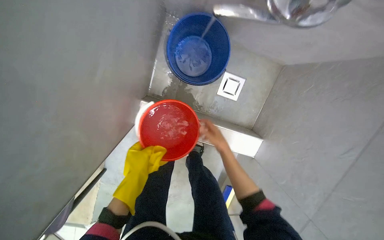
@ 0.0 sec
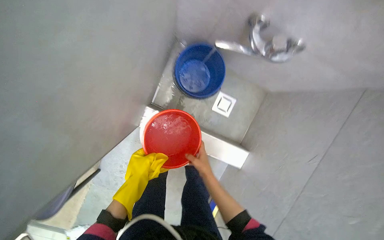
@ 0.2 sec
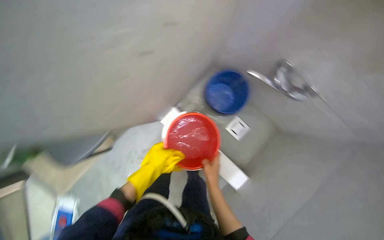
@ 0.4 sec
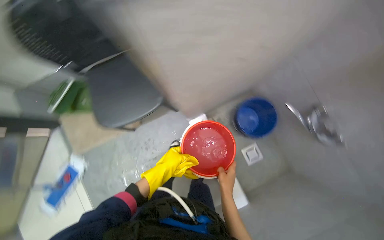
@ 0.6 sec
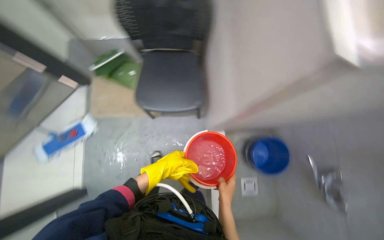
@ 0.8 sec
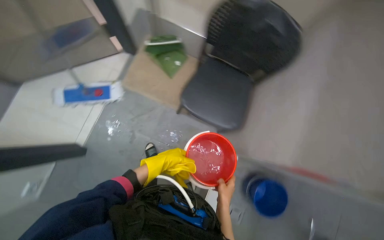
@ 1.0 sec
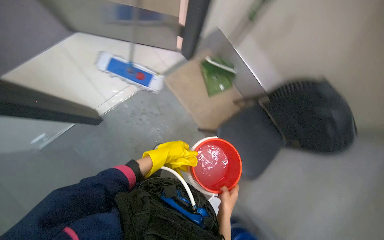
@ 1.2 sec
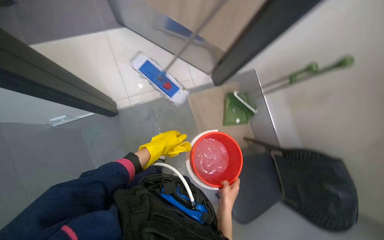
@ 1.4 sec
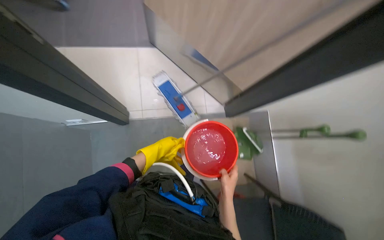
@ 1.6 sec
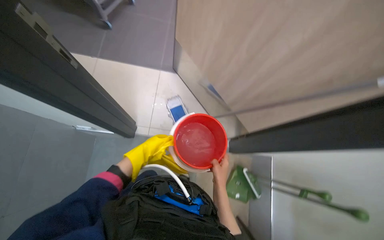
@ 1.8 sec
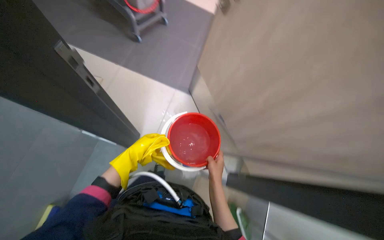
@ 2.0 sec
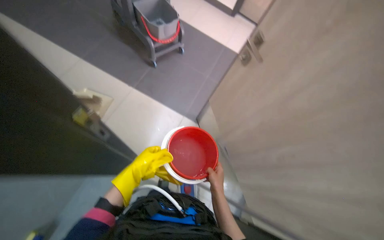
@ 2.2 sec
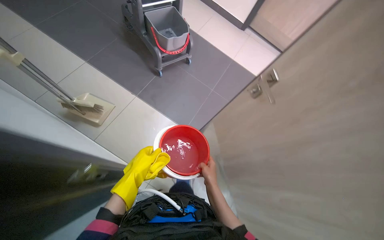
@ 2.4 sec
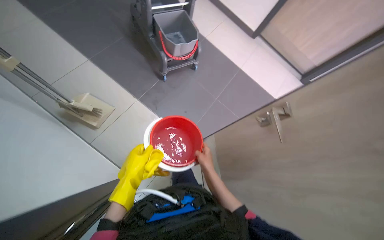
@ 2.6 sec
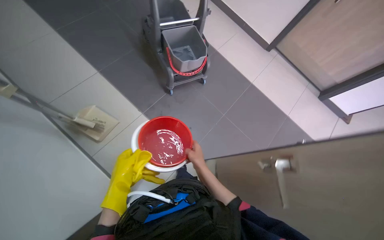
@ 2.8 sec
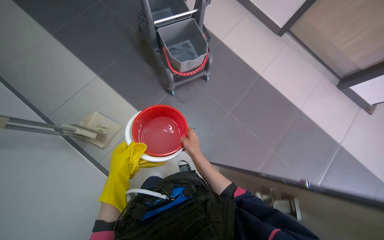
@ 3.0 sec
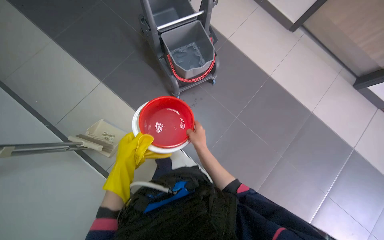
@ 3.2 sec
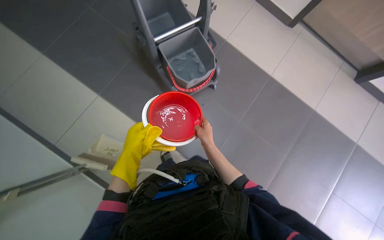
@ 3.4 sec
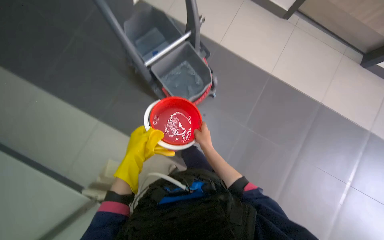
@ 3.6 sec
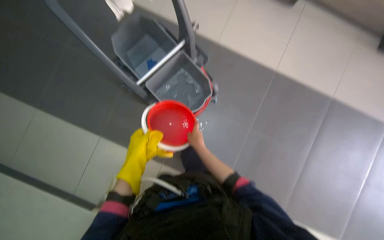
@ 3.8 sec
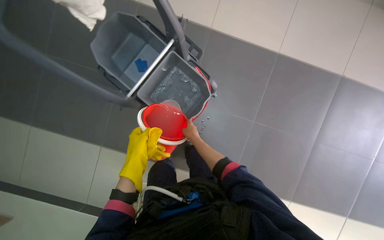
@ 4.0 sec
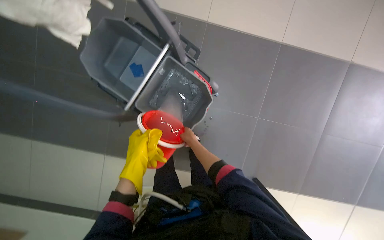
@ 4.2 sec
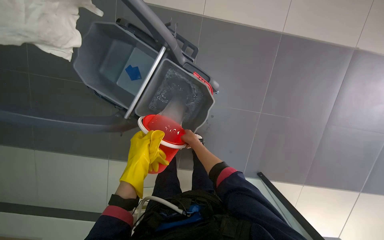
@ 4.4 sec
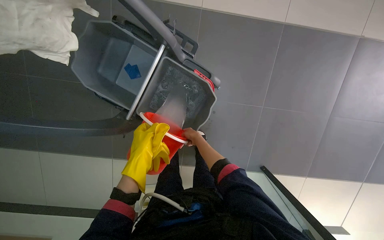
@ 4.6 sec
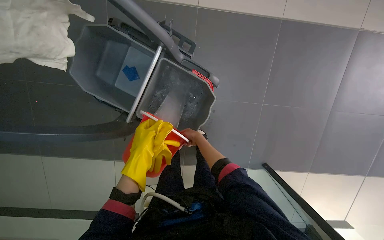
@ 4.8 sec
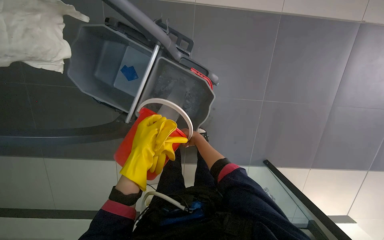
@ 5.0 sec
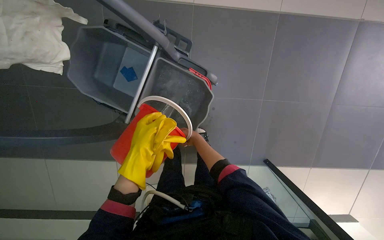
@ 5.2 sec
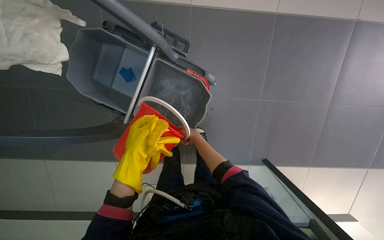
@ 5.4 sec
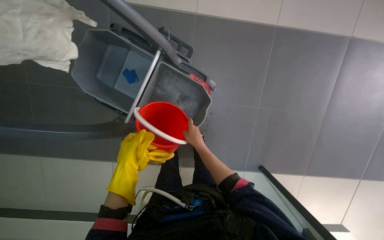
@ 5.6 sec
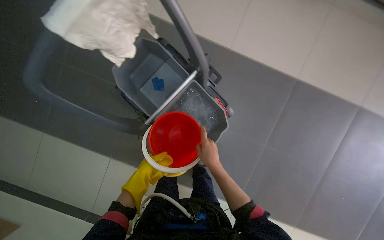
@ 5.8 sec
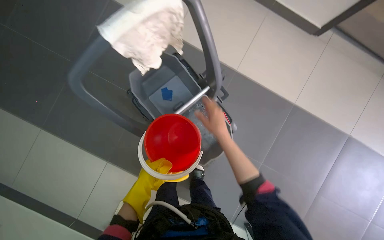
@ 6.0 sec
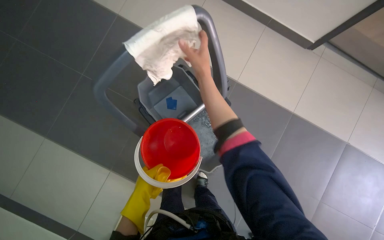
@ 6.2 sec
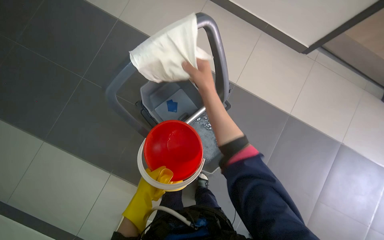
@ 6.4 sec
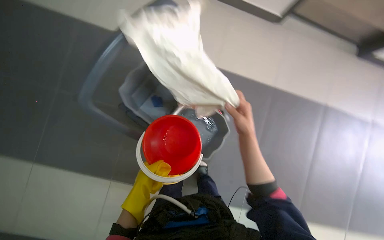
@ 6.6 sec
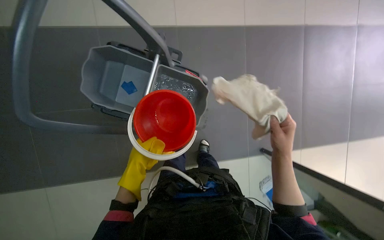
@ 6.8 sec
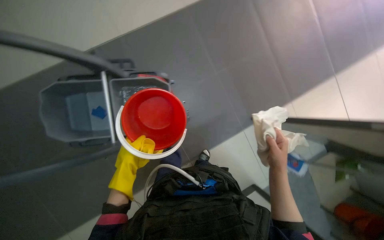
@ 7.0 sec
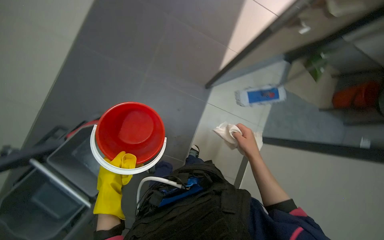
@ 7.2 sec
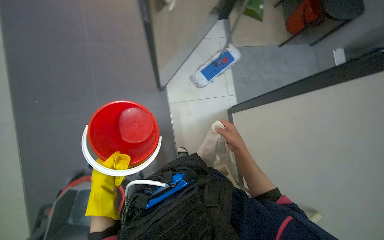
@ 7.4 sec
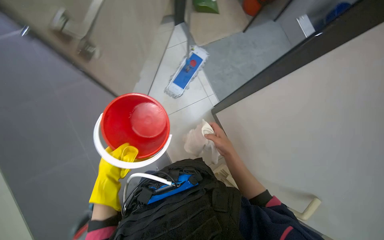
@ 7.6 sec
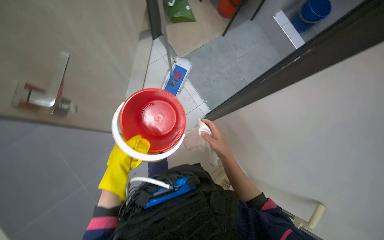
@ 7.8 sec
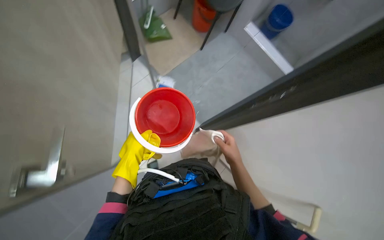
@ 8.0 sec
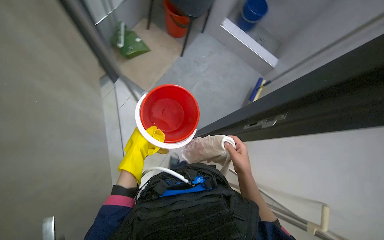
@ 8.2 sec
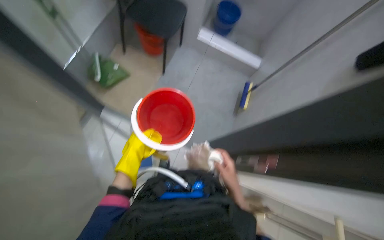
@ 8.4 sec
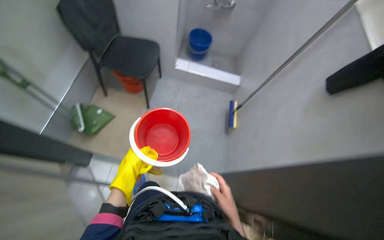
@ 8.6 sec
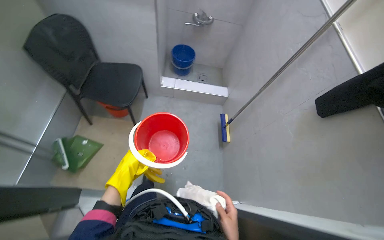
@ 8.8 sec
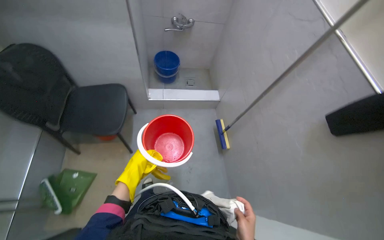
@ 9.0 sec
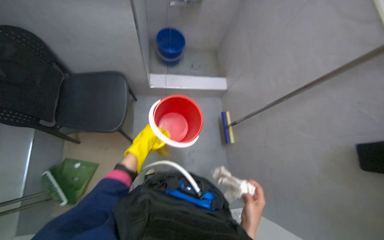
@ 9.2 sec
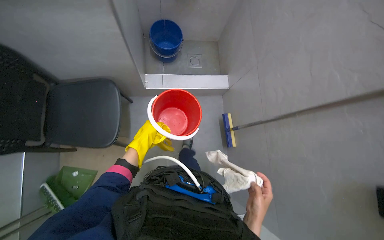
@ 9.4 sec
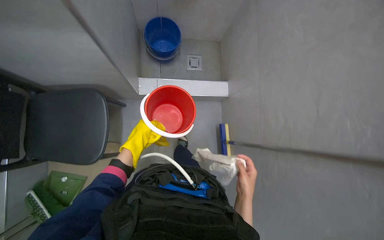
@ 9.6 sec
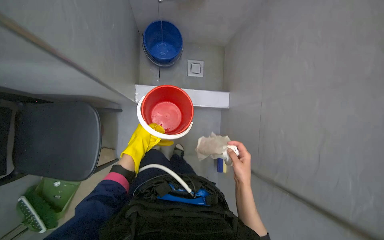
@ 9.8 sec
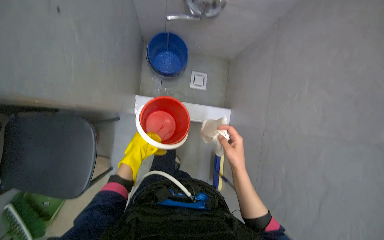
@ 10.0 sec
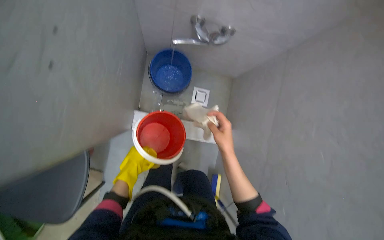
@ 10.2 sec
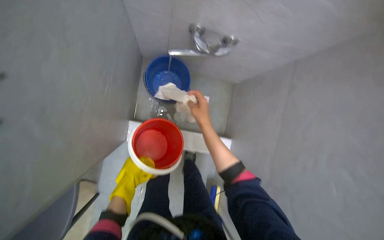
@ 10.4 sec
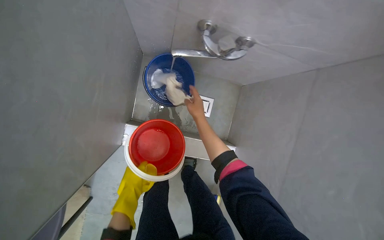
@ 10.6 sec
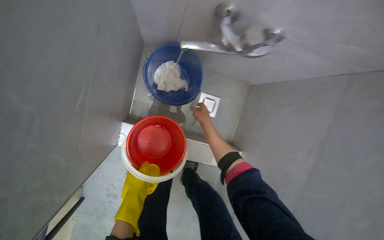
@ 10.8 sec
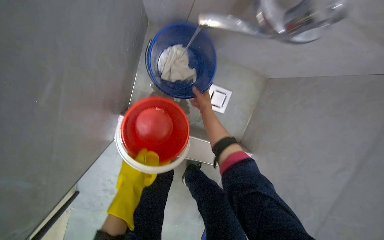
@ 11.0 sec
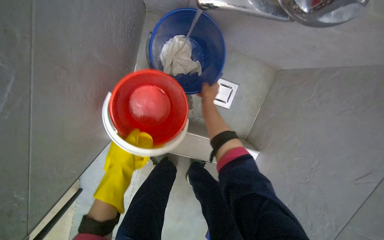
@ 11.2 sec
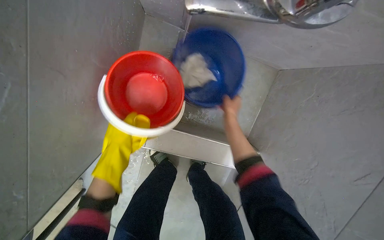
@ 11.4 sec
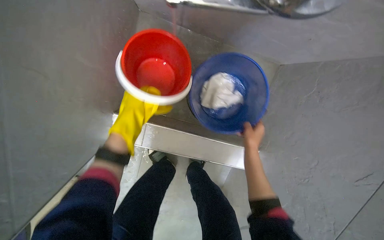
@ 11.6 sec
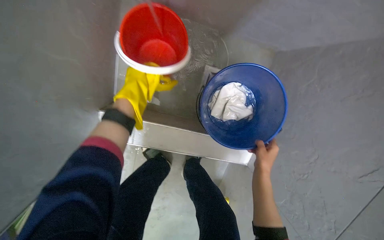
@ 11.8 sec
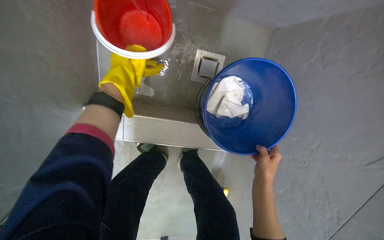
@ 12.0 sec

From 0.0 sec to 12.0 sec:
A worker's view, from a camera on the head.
Job: preparing cleaning supplies.
The whole recording: Preparing cleaning tools and mopping floor. The worker prepares the mop bucket with water and cleaning solution, and cleans buckets.
From 0.0 sec to 1.6 sec: The camera travels some 80 cm. The camera pitches upward, by roughly 30 degrees. Everything in view rotates roughly 130 degrees clockwise.
From 1.6 sec to 3.0 sec: The camera is carried roughly 60 cm. The wearer looks about 45 degrees further to the left. The camera pitches upward, by roughly 20 degrees.
From 6.0 sec to 7.6 sec: The scene rotates counterclockwise by roughly 75 degrees.
From 7.6 sec to 9.0 sec: The scene rotates counterclockwise by about 25 degrees. The left hand heads farther from the camera, covering roughly 25 cm.
From 9.0 sec to 10.4 sec: The head travels roughly 60 cm. The view tips downward by roughly 15 degrees.
From 10.4 sec to 12.0 sec: The camera travels approximately 60 cm. The wearer looks about 10 degrees further downward.

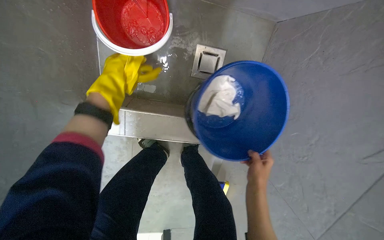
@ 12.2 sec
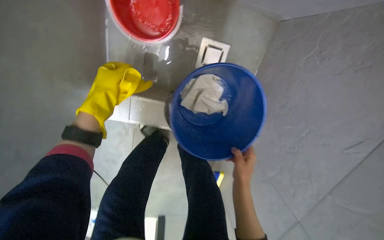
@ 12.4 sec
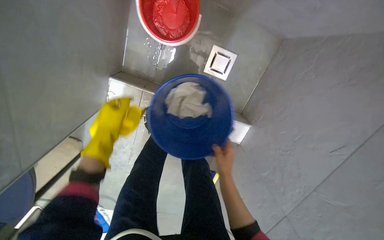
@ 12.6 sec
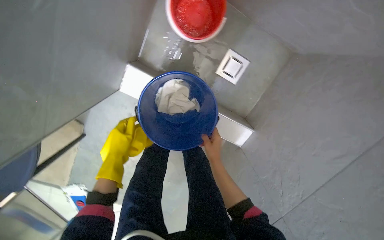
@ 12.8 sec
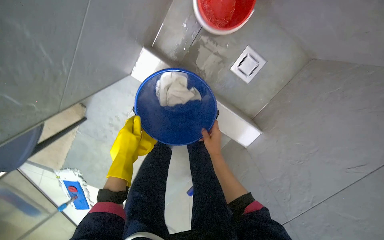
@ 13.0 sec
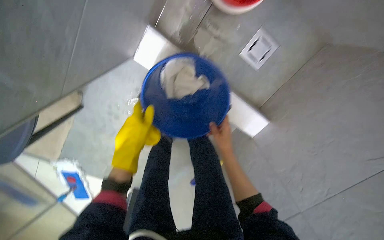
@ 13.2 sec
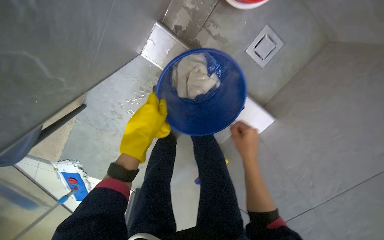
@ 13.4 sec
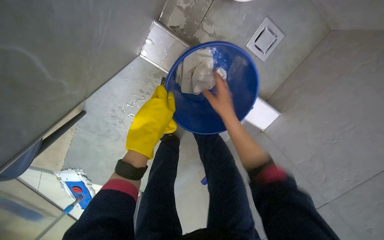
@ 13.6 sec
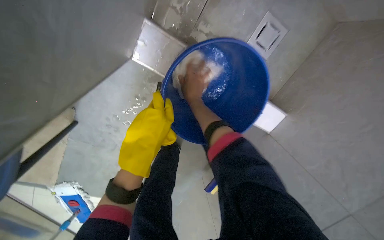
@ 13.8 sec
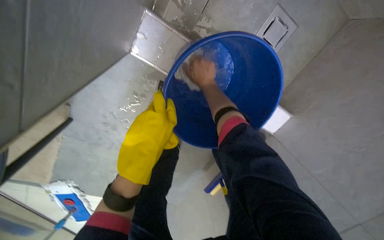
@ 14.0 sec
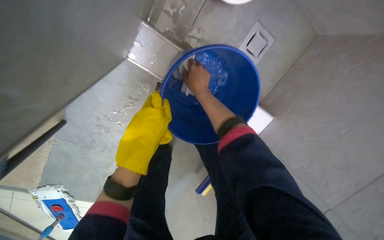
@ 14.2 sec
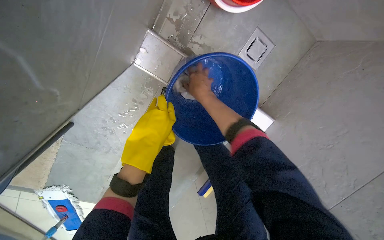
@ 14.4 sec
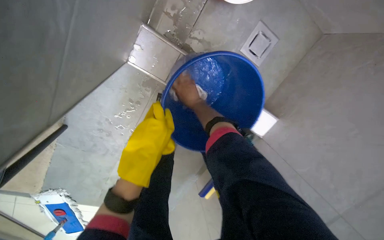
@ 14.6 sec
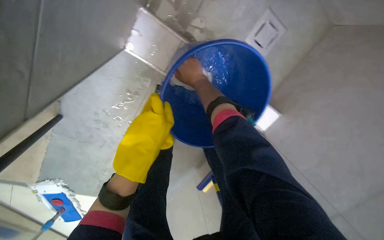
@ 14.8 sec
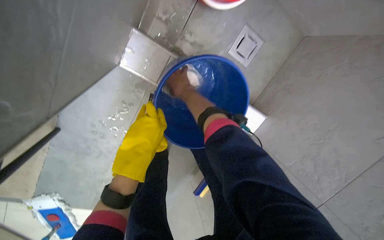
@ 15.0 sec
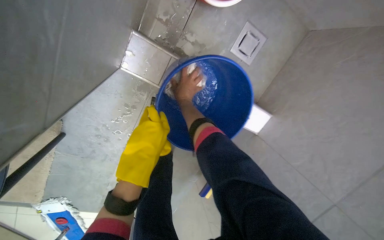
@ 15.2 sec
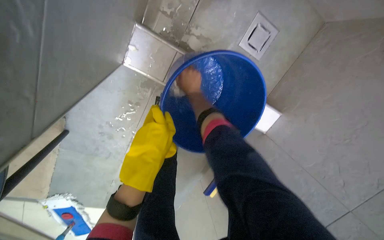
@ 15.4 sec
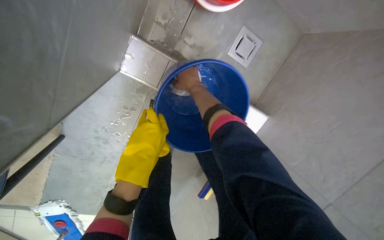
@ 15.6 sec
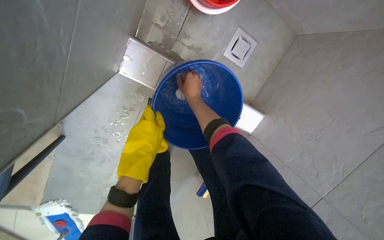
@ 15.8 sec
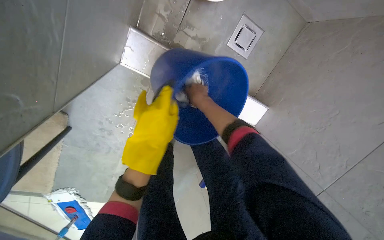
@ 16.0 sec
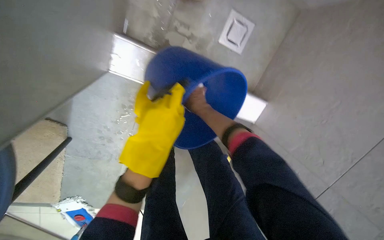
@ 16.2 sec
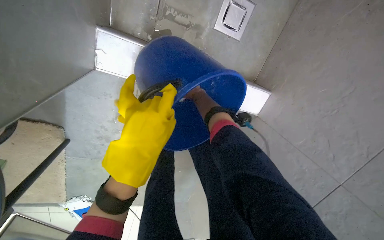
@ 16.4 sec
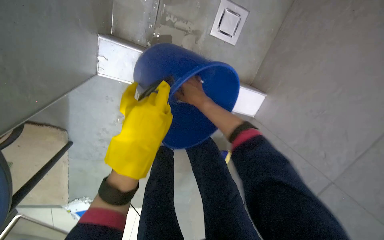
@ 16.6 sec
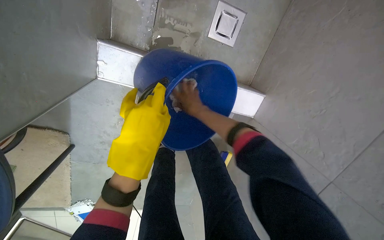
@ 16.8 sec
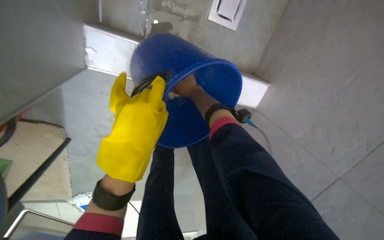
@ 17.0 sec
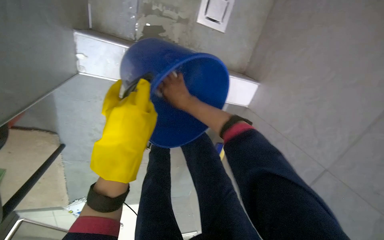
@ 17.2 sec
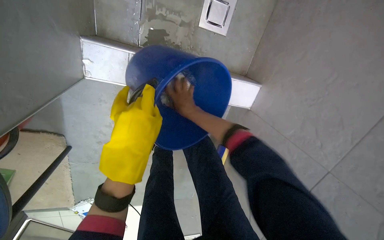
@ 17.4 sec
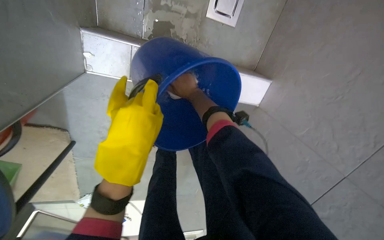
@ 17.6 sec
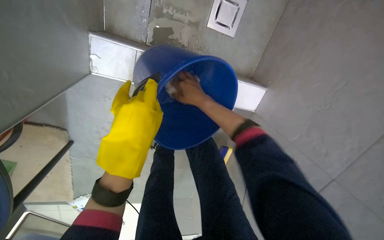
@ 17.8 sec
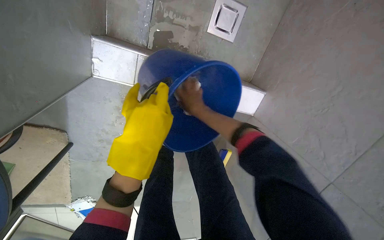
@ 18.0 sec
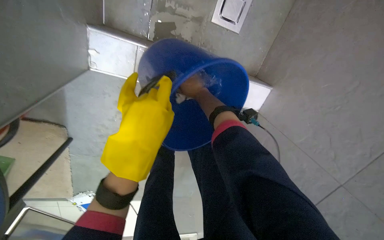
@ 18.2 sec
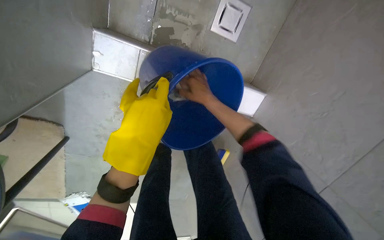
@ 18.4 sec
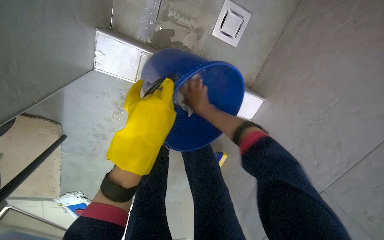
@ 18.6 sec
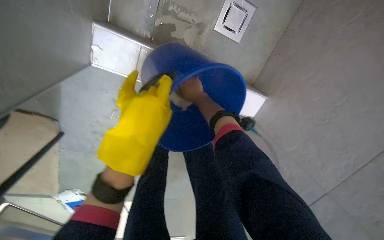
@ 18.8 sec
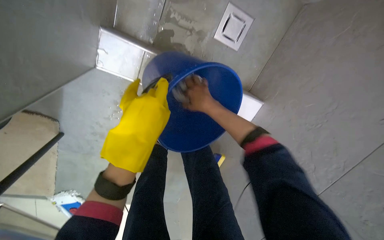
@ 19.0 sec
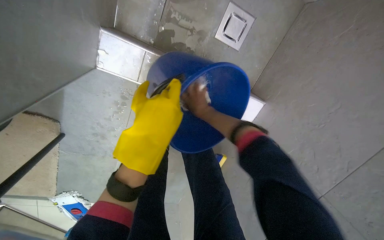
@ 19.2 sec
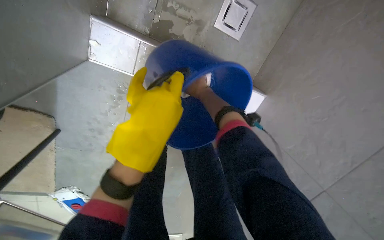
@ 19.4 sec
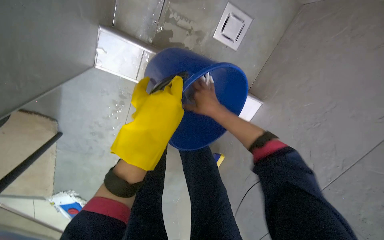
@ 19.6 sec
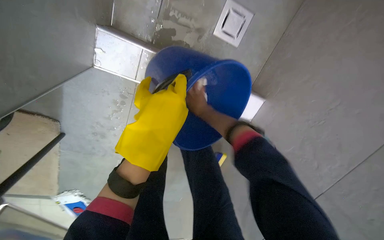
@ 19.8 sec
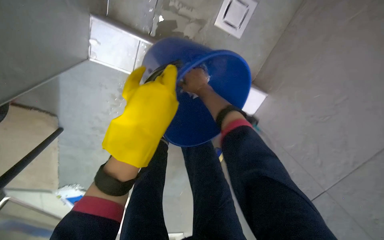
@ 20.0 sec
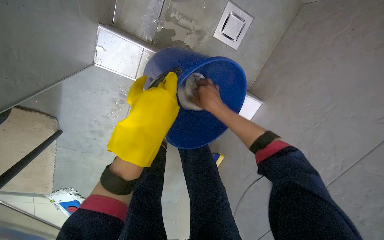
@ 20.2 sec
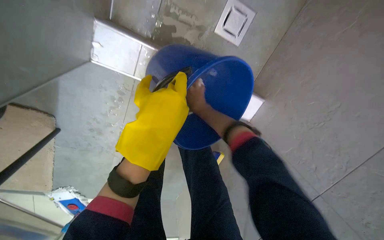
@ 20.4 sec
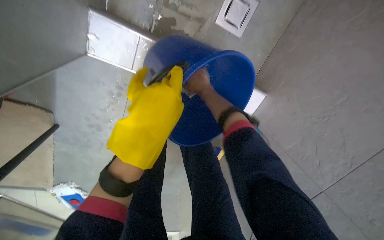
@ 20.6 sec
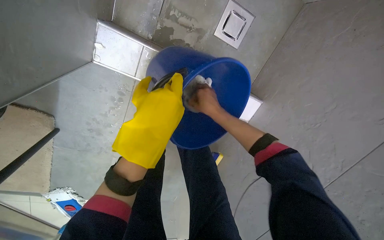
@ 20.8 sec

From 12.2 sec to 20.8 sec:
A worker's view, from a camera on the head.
Job: preparing cleaning supplies.
The whole recording: Preparing cleaning tools and mopping floor. The worker prepares the mop bucket with water and cleaning solution, and cleans buckets.
From 12.2 sec to 13.6 sec: The left hand heads down the picture, covering approximately 25 cm. The right hand shifts about 25 cm to the left and up the picture.
From 13.6 sec to 15.0 sec: The left hand goes some 10 cm farther from the camera. The right hand moves up the picture, to the left and farther from the camera, approximately 20 cm.
From 15.0 sec to 16.6 sec: The left hand shifts some 10 cm nearer to the camera; the right hand travels to the right by roughly 15 cm.
From 16.6 sec to 20.8 sec: The hands are busy where they are.